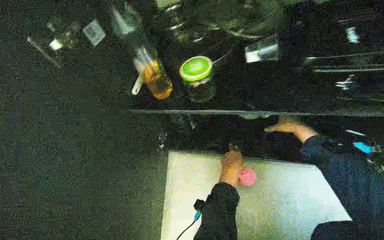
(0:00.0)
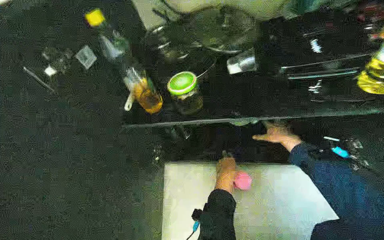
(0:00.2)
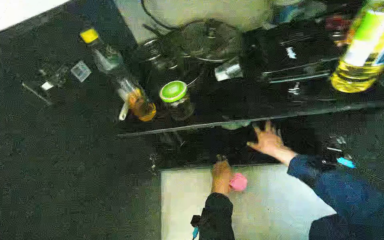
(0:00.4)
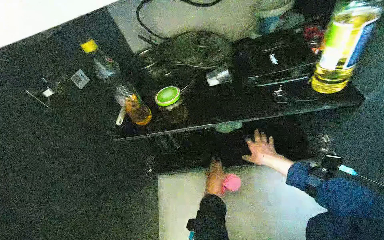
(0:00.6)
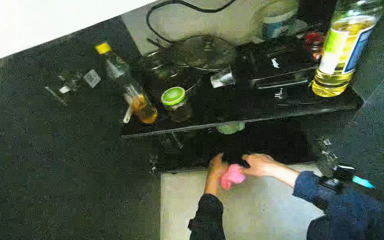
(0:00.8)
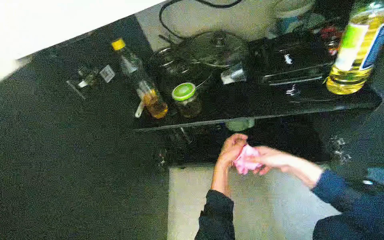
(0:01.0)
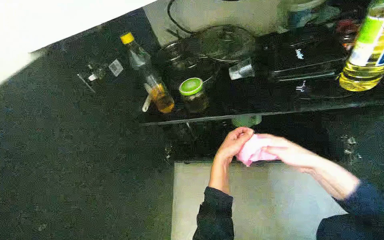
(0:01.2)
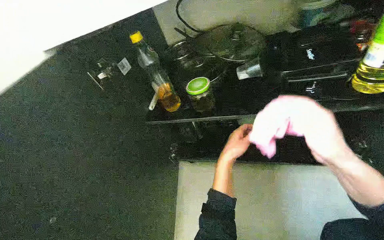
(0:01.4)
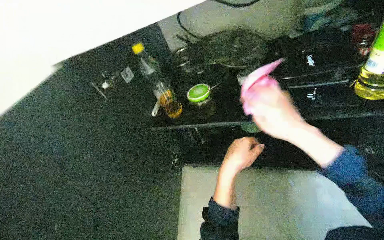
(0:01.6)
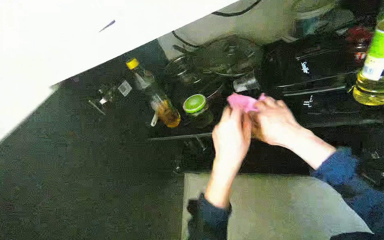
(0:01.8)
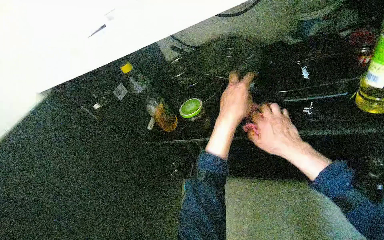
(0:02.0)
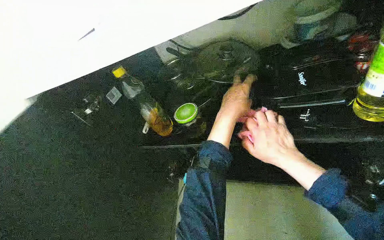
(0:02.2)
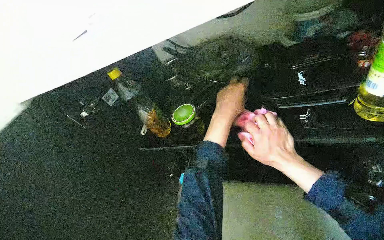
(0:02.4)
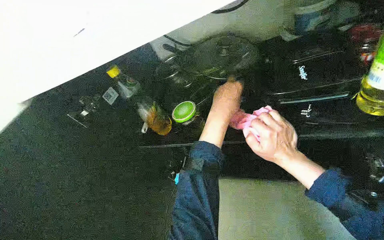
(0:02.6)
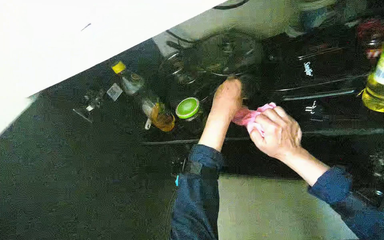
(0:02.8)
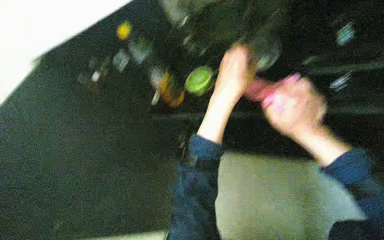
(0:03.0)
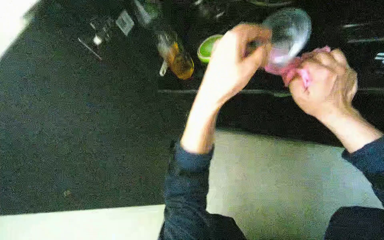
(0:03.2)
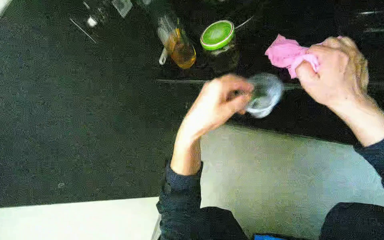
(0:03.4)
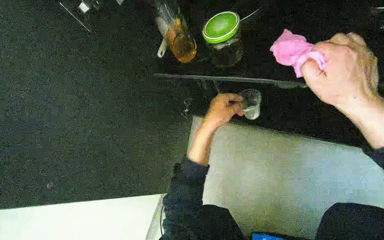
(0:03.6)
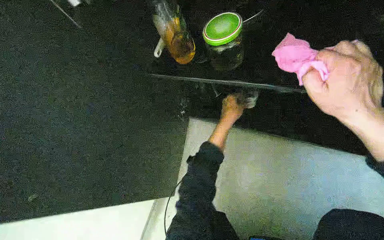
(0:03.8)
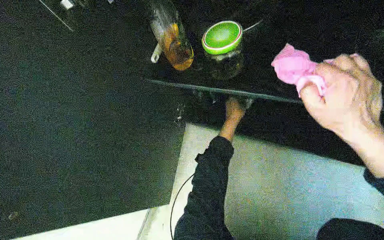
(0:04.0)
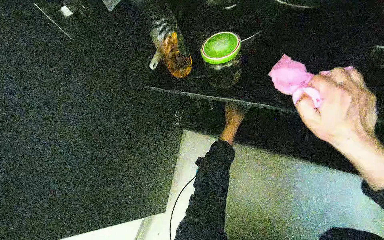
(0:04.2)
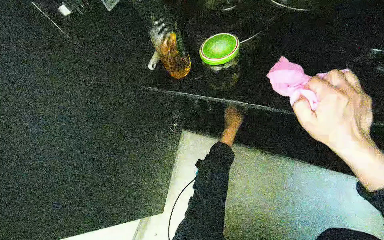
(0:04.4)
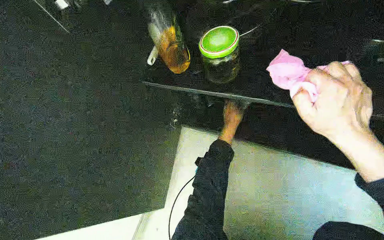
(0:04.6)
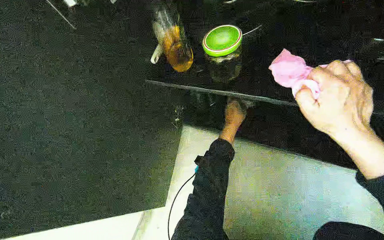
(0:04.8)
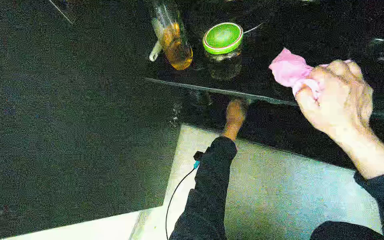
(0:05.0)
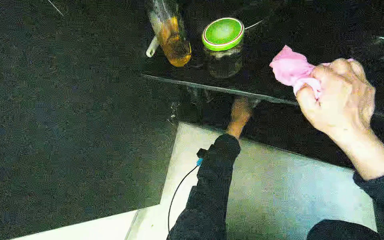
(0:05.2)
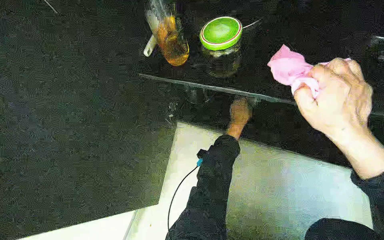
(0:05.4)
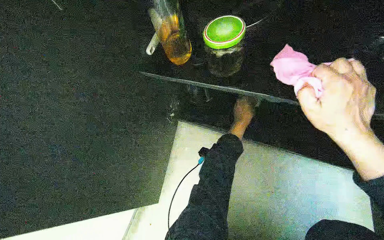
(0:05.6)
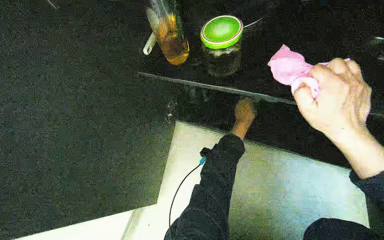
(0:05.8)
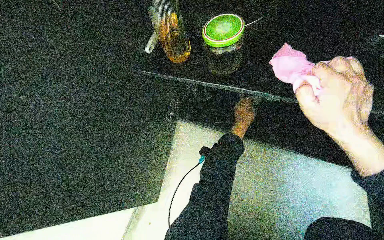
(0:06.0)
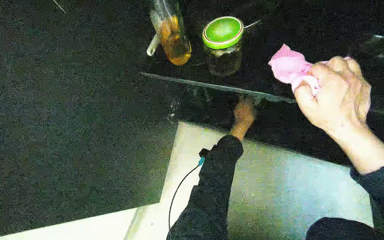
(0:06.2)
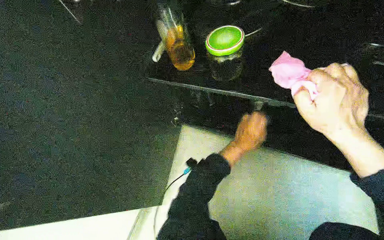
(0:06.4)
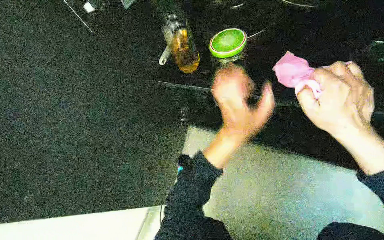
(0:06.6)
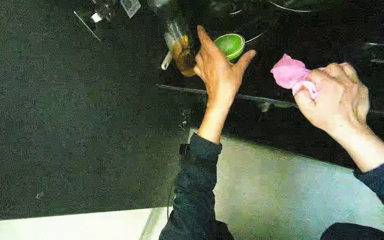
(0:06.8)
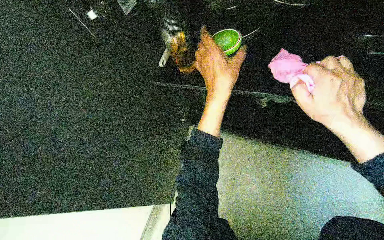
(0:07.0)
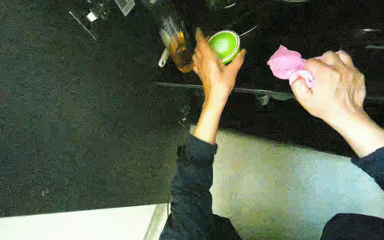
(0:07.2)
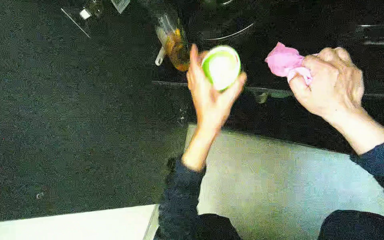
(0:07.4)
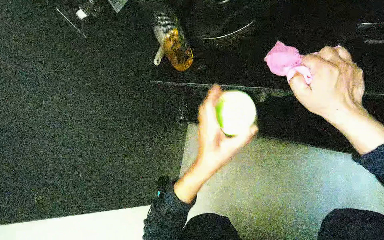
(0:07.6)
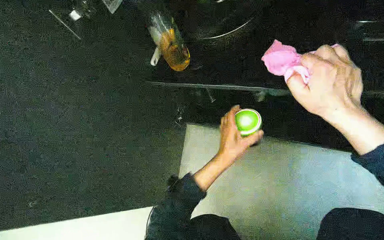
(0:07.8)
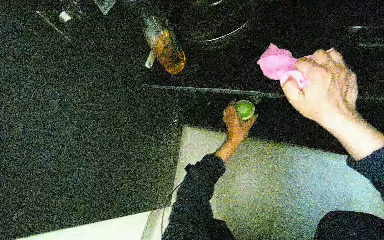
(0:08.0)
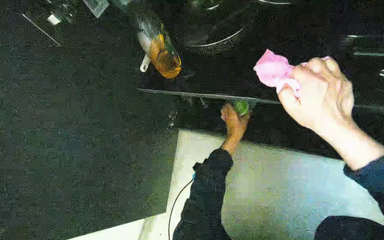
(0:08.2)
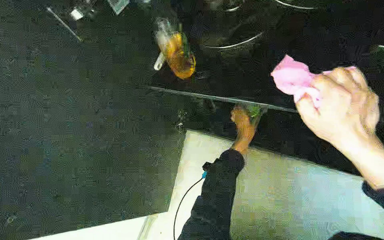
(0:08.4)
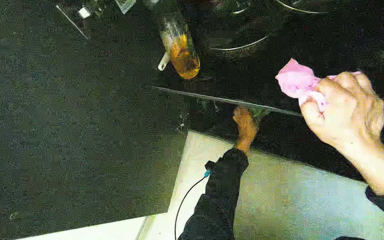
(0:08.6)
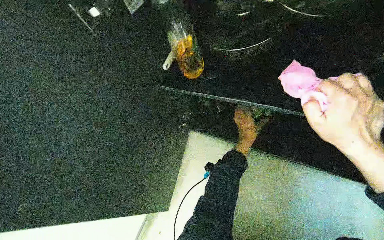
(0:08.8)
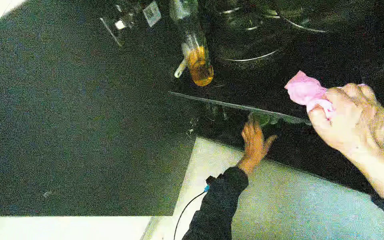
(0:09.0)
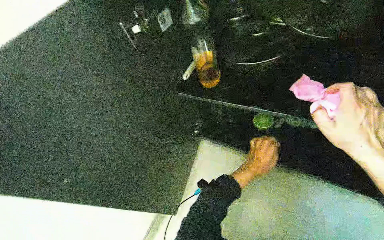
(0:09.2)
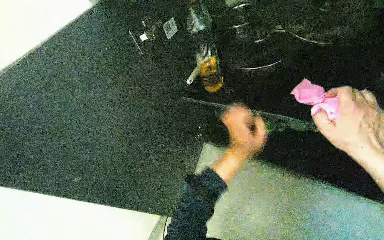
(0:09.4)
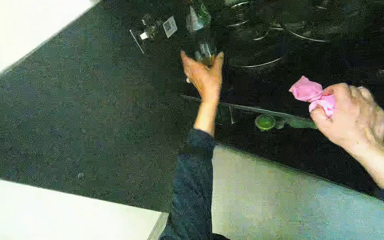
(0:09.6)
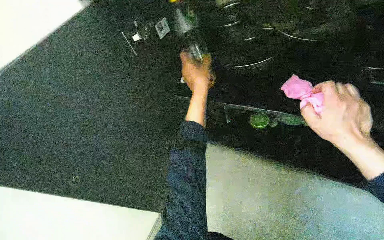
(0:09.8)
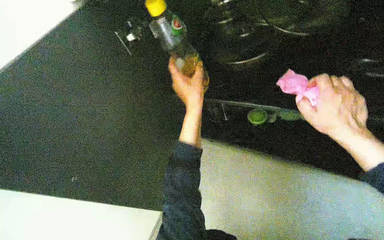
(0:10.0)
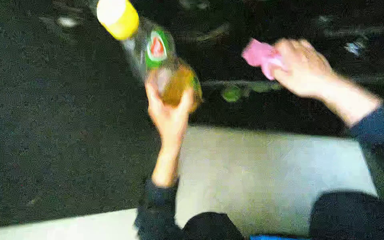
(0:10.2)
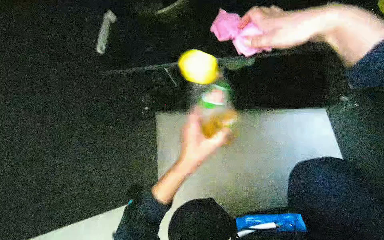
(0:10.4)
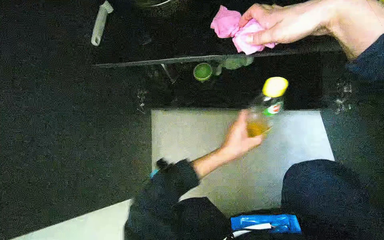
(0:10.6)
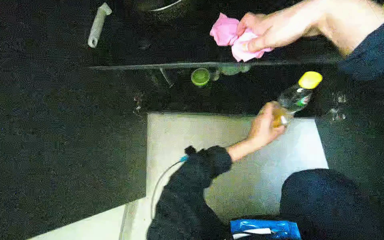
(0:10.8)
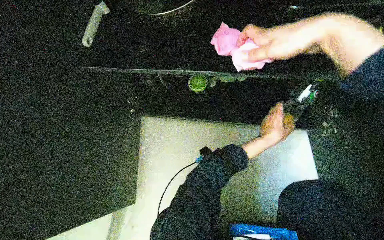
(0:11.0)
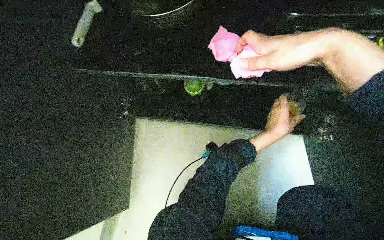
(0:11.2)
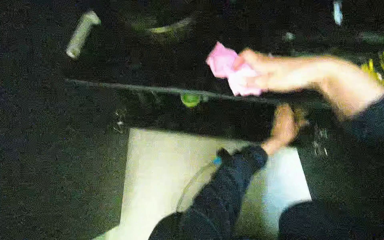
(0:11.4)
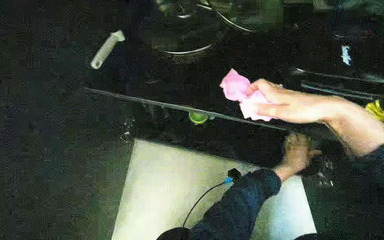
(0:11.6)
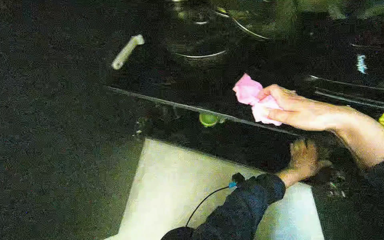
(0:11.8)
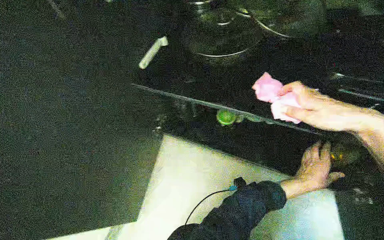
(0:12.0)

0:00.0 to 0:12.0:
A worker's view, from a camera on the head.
Job: cleaning kitchen.
The whole recording: Cleaning kitchen counter and items. The worker wipes the kitchen counter and various items on it with a pink cloth.
0:00.0 to 0:01.6: The right hand shifts some 40 cm nearer to the camera and to the left, while the left hand moves nearer to the camera, approximately 10 cm.
0:01.6 to 0:03.0: The left hand is displaced up the picture by approximately 15 cm; the right hand shifts roughly 10 cm farther from the camera.
0:03.0 to 0:04.4: The left hand shifts about 40 cm farther from the camera.
0:04.4 to 0:06.0: The left hand goes some 10 cm nearer to the camera.
0:06.0 to 0:07.6: The left hand shifts roughly 35 cm nearer to the camera and to the left.
0:07.6 to 0:09.0: The left hand moves farther from the camera and to the right, some 30 cm.
0:09.0 to 0:10.4: The head rotates roughly 30 degrees to the right.
0:10.4 to 0:12.0: The view tips upward by roughly 15 degrees. The right hand heads farther from the camera, covering about 10 cm; the left hand shifts about 35 cm to the right and farther from the camera.

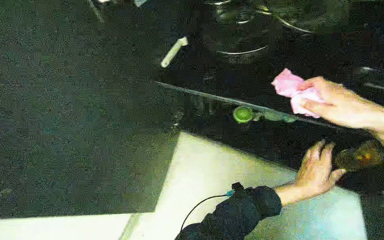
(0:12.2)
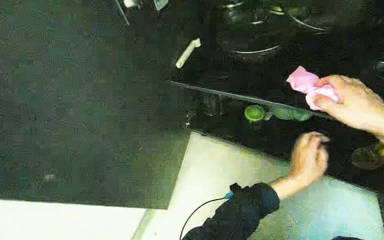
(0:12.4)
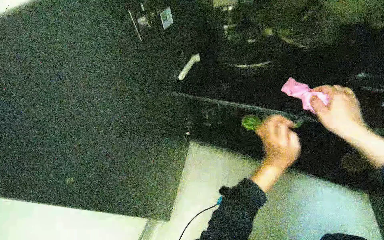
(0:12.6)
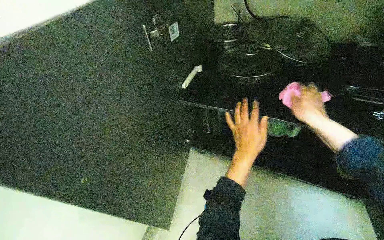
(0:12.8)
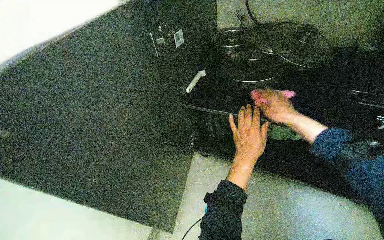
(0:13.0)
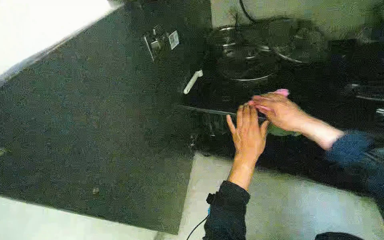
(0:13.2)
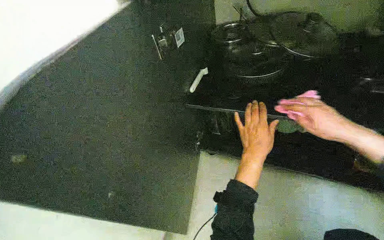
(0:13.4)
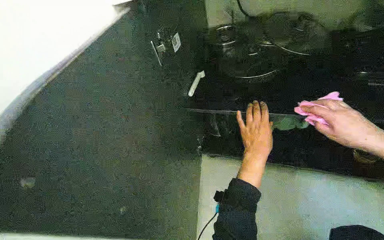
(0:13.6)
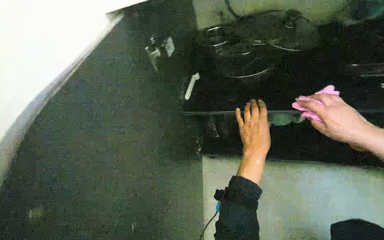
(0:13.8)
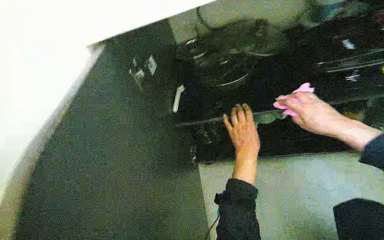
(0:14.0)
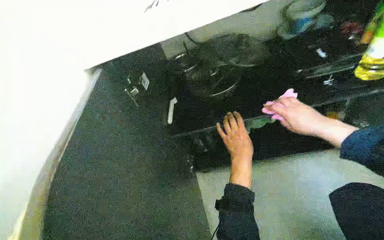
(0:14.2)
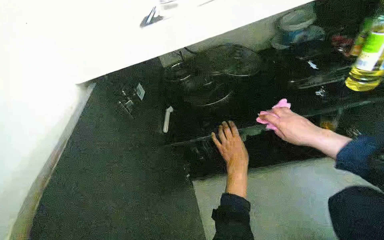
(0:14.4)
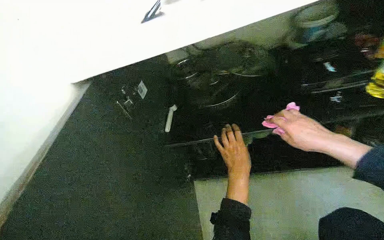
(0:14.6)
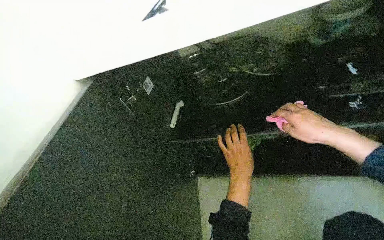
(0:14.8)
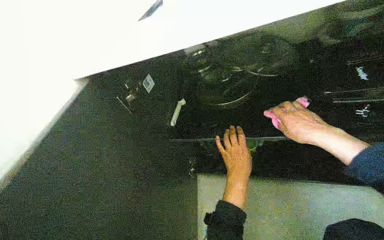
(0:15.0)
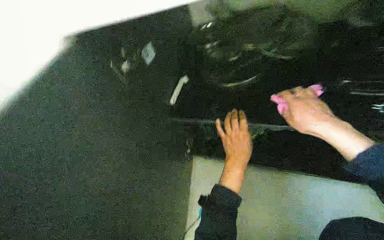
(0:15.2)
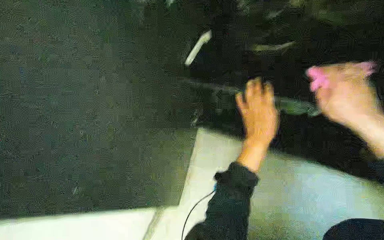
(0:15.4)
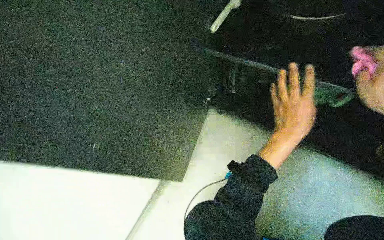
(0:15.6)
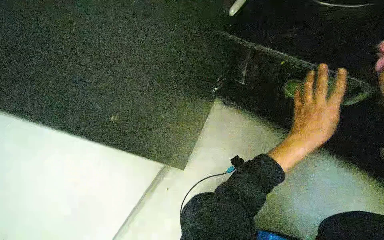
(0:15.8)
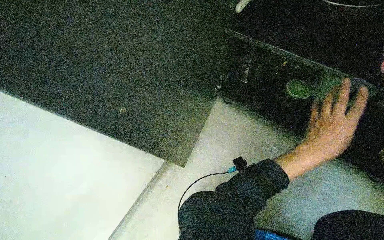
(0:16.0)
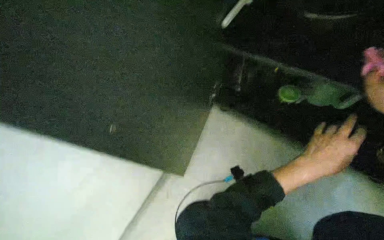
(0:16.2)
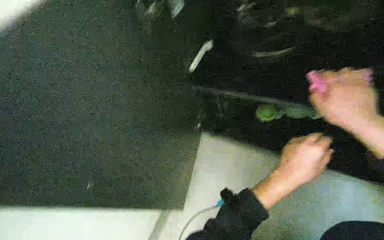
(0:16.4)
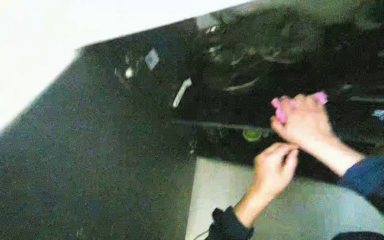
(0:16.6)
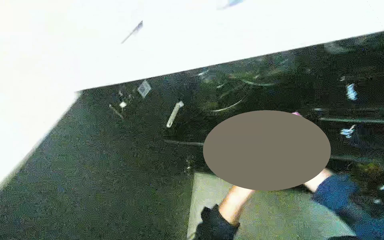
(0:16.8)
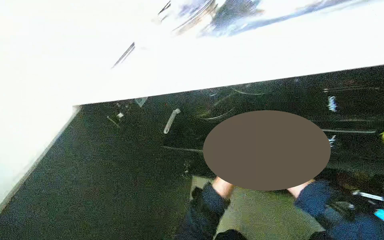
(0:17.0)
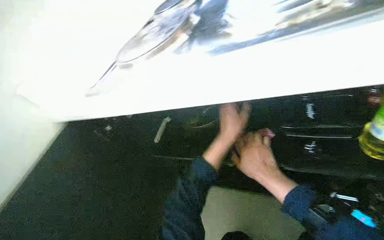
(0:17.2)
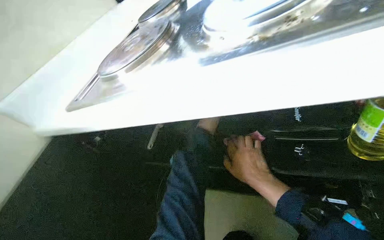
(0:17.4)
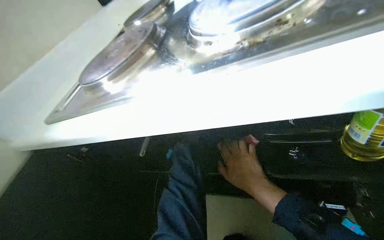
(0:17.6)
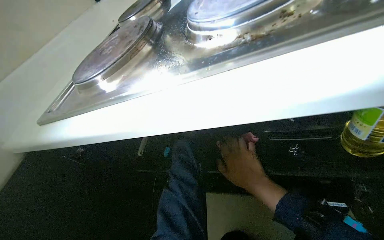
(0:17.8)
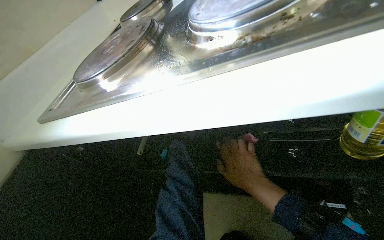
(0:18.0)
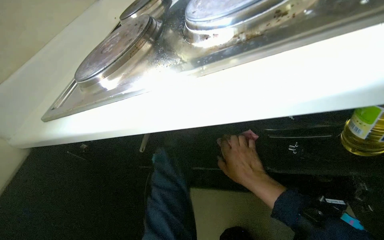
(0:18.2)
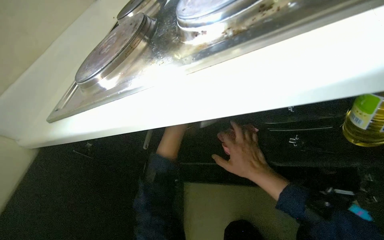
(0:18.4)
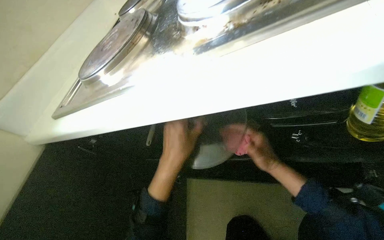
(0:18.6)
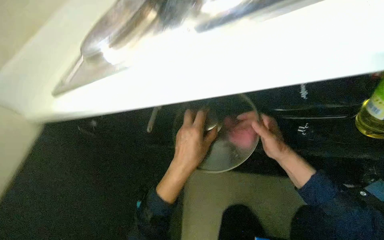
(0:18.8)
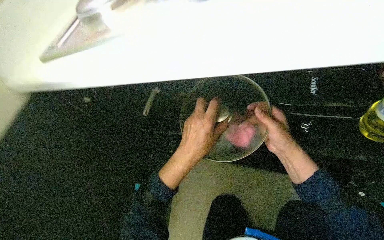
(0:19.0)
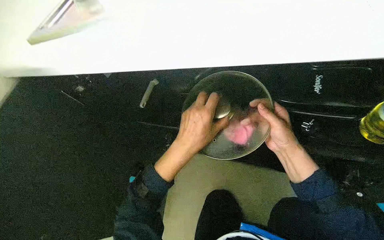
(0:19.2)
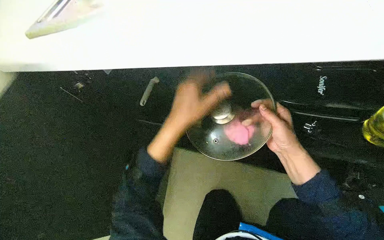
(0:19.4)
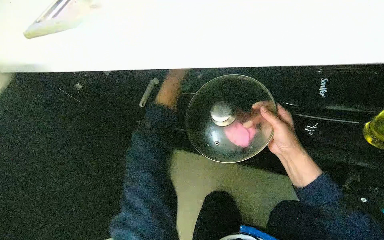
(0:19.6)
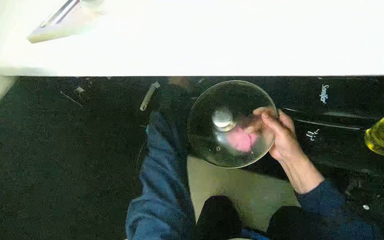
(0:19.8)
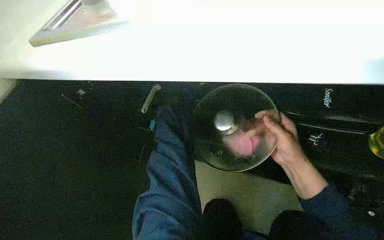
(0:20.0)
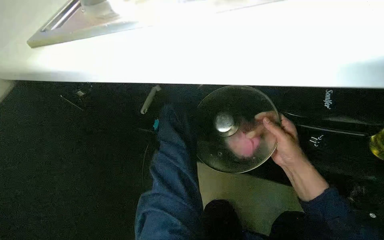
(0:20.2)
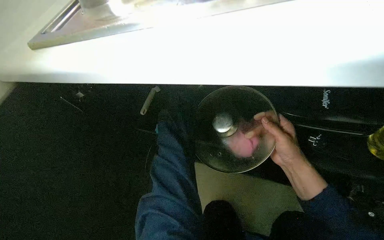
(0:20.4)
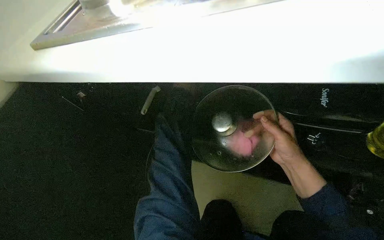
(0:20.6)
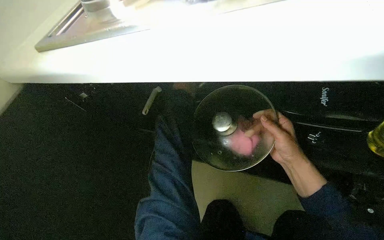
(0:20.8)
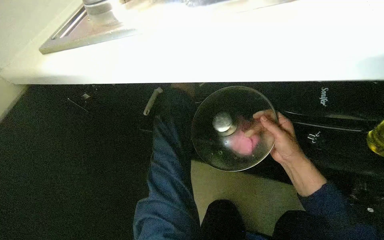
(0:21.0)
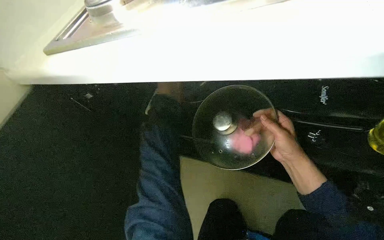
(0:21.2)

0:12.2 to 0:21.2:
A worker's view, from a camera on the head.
Job: cleaning kitchen.
The whole recording: Cleaning kitchen counter and items. The worker wipes the kitchen counter and various items on it with a pink cloth.
0:12.2 to 0:13.8: The left hand travels to the left and up the picture by about 25 cm.
0:18.2 to 0:19.8: The right hand is displaced to the right by some 10 cm.
